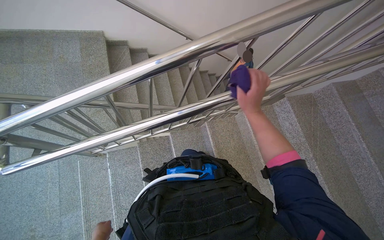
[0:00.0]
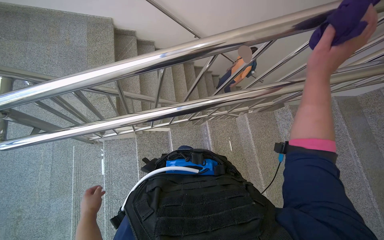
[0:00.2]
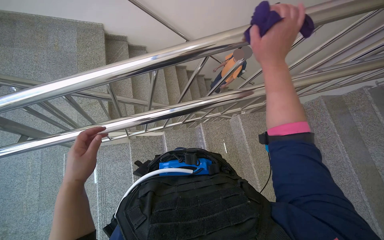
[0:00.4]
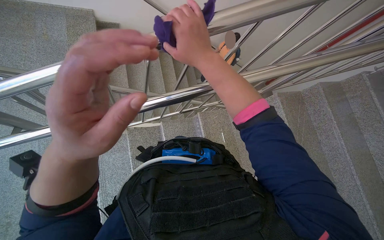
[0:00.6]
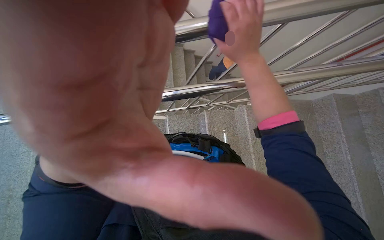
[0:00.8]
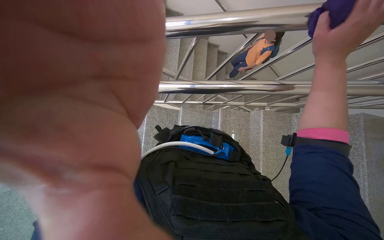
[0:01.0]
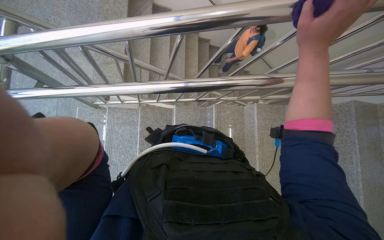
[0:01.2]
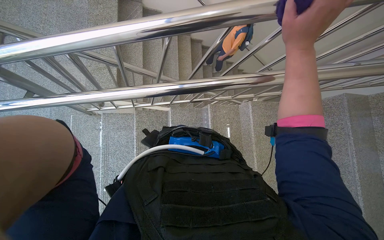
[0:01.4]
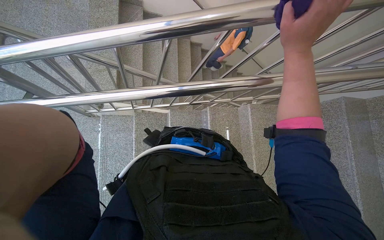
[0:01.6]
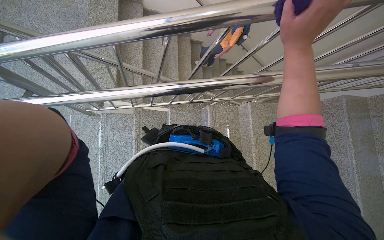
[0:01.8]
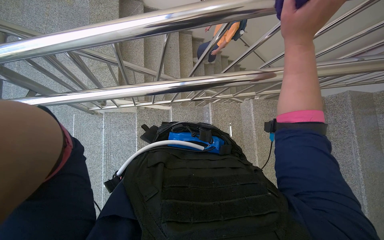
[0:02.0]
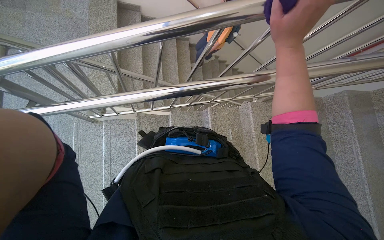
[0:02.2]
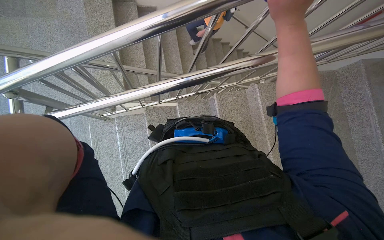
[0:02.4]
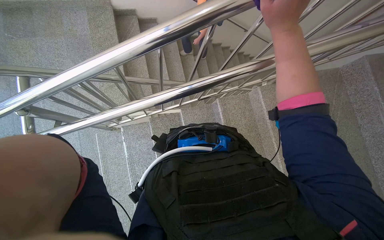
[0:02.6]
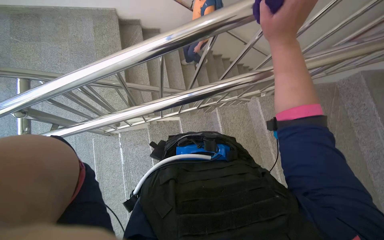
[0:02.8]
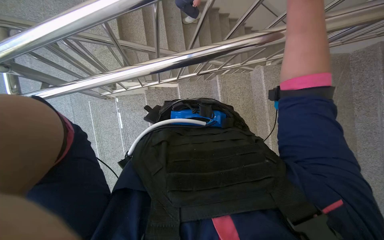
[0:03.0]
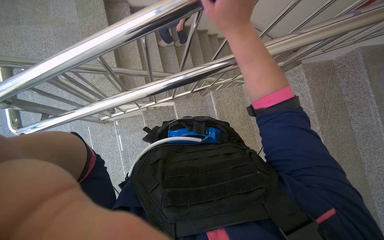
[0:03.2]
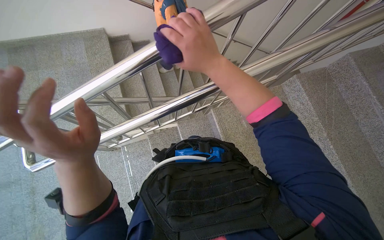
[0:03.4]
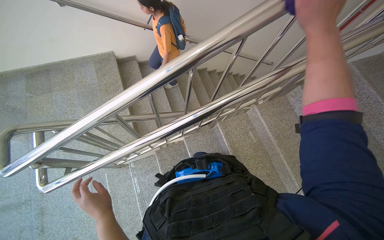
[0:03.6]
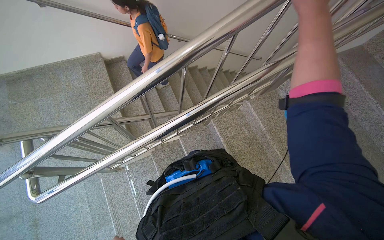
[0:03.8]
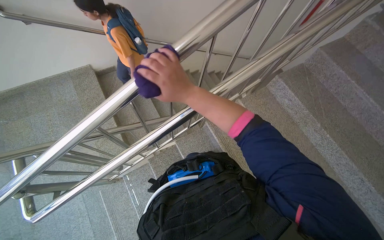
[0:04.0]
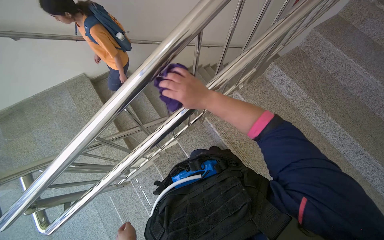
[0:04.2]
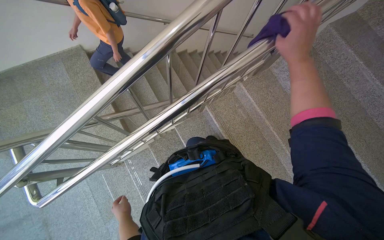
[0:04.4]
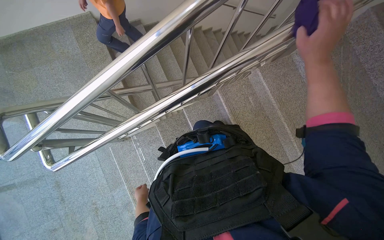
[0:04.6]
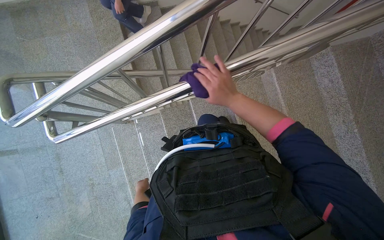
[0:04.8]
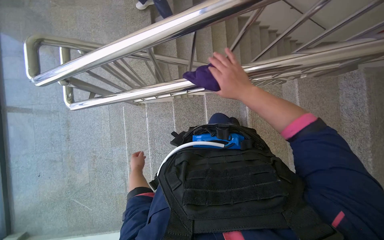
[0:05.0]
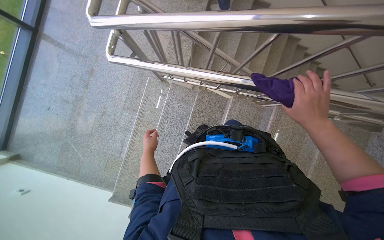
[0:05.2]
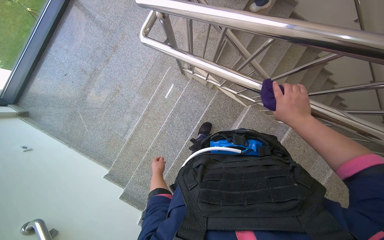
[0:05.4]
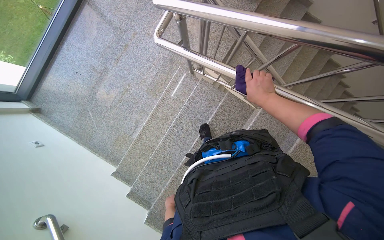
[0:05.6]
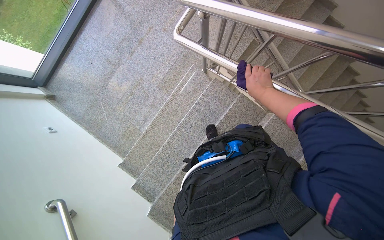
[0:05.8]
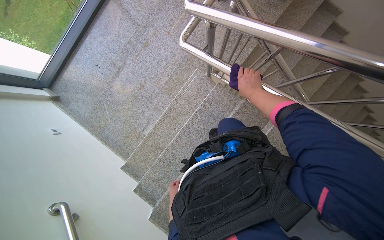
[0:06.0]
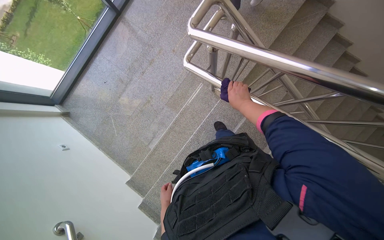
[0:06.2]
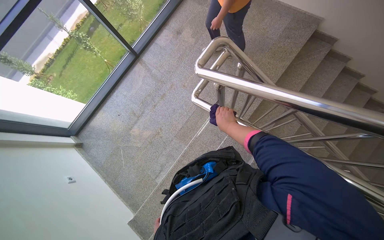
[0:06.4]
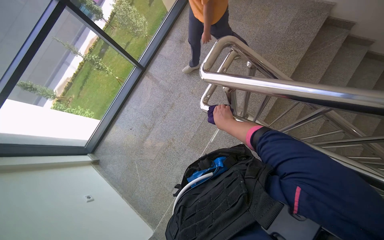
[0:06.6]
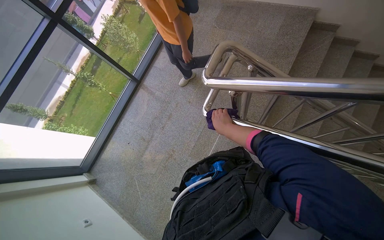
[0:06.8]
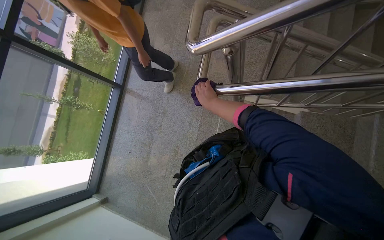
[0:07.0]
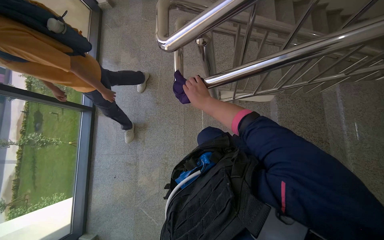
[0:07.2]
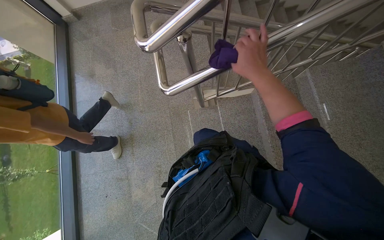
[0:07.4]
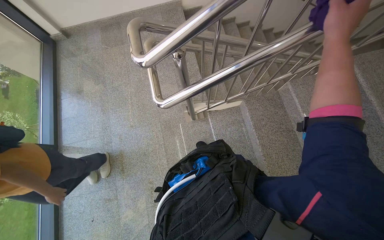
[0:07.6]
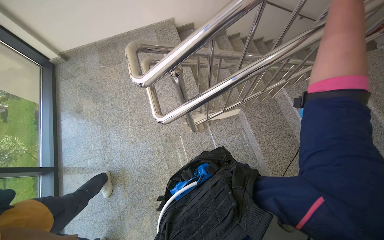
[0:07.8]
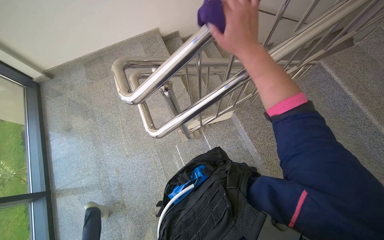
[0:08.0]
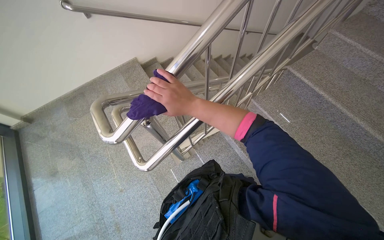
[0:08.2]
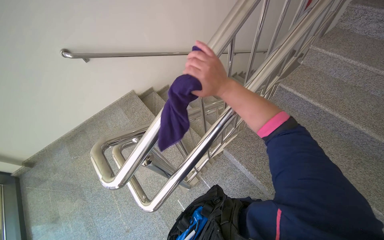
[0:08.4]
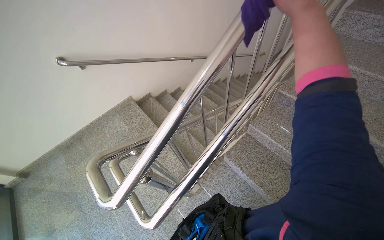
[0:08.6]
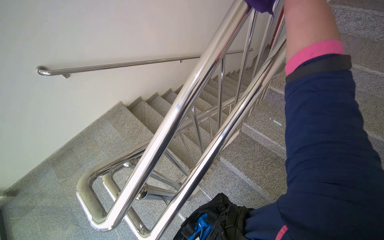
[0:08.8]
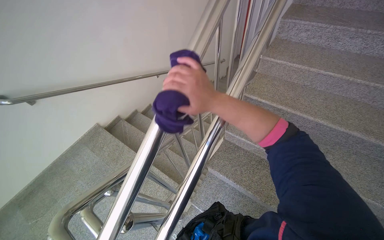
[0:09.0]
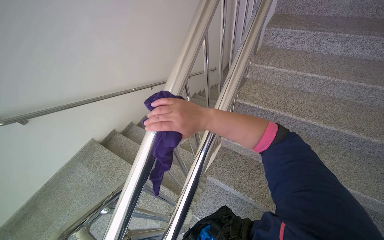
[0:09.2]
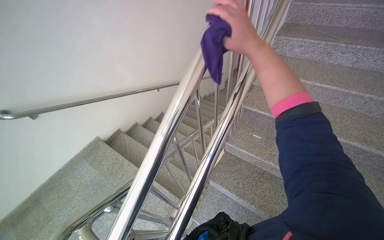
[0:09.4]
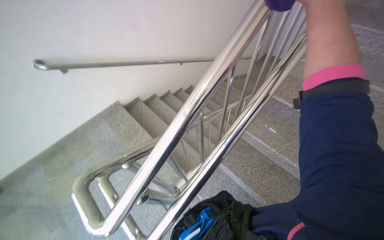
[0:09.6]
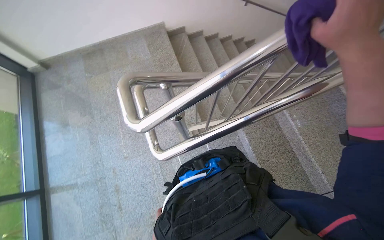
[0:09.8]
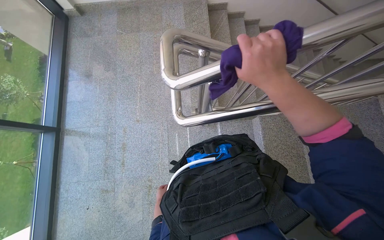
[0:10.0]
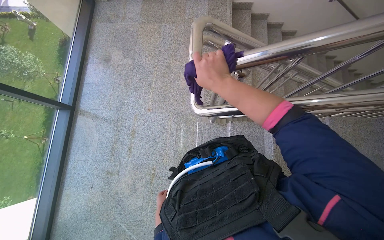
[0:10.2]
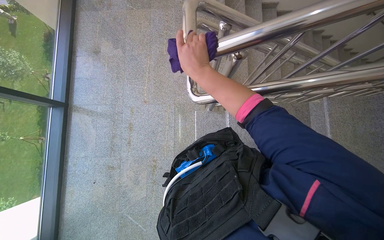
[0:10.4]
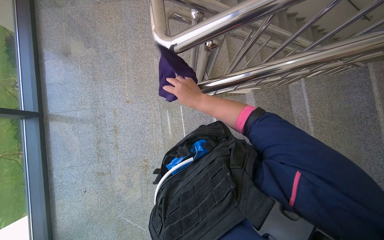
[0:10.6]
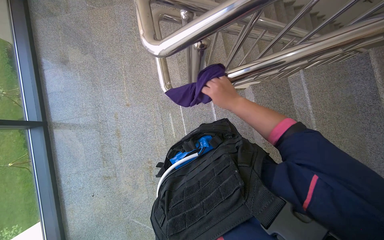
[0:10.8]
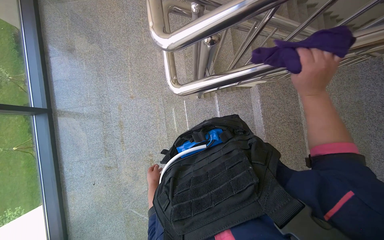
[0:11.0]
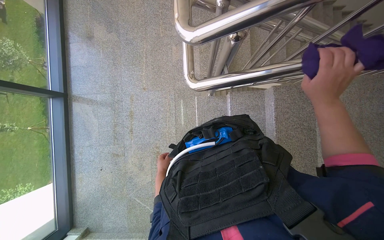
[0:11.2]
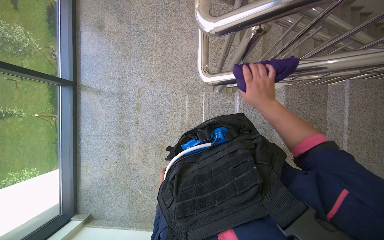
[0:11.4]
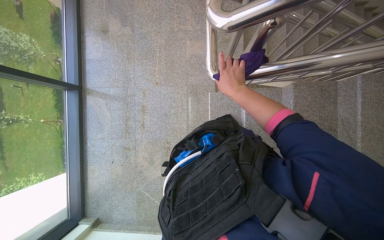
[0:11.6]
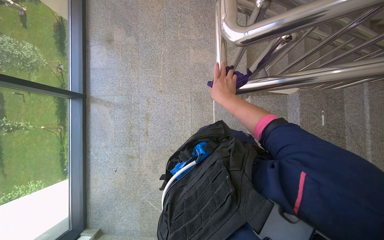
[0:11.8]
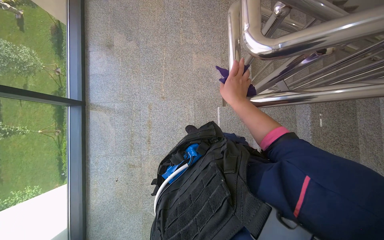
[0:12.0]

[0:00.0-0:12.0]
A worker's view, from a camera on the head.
Job: wiping surfaces.
The whole recording: Wiping metal stair railings. The worker wipes the metal railings of the stairs with a purple cloth.
0:00.0 to 0:01.6: The right hand swings left and right, about 30 cm each way, with 2 reversals.
0:03.0 to 0:04.4: The view tilts roughly 15 degrees upward. The right hand heads to the right, covering approximately 15 cm, and travels farther from the camera and back again, approximately 25 cm each way.
0:04.4 to 0:06.0: The wearer looks approximately 70 degrees further to the left. The camera pitches downward, by roughly 15 degrees.
0:06.0 to 0:07.6: The view tips upward by some 30 degrees. Everything in view rotates about 50 degrees counterclockwise.
0:07.6 to 0:09.0: The wearer looks roughly 45 degrees further to the right. The view tilts some 35 degrees upward.
0:09.0 to 0:10.4: The head rotates some 55 degrees to the left. The view tilts some 35 degrees downward.
0:10.4 to 0:12.0: The right hand moves farther from the camera, some 15 cm, and reaches approximately 35 cm to the right, then returns.

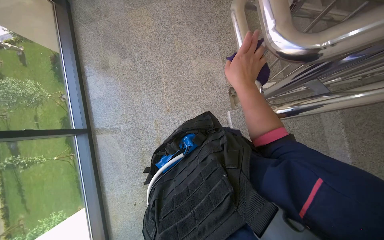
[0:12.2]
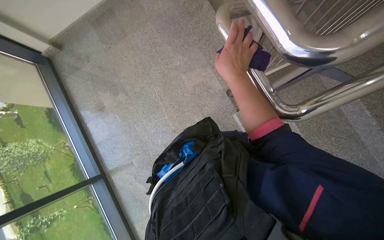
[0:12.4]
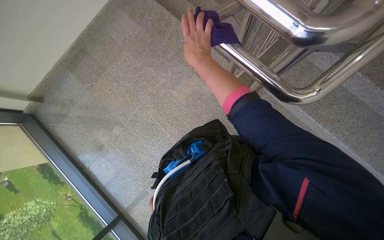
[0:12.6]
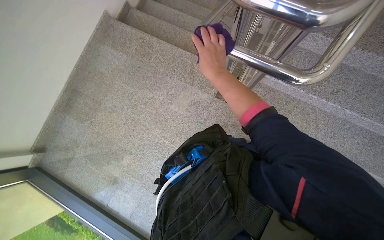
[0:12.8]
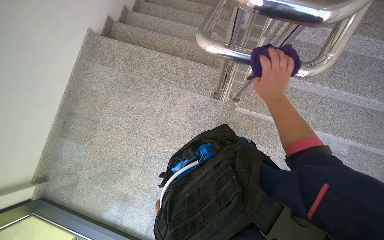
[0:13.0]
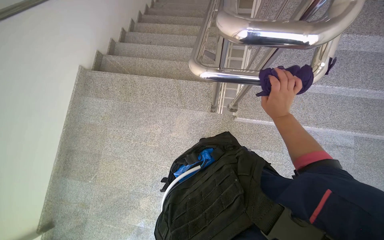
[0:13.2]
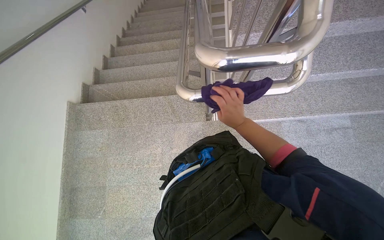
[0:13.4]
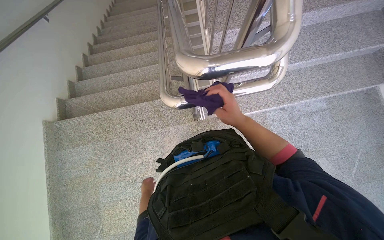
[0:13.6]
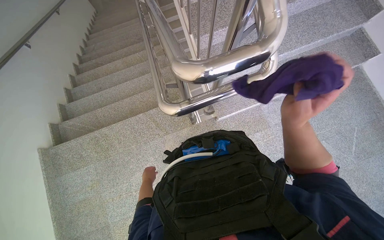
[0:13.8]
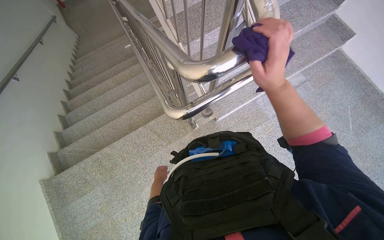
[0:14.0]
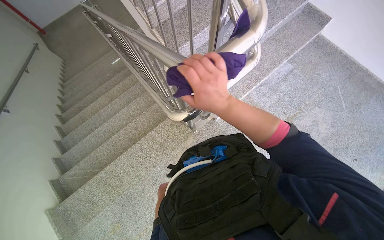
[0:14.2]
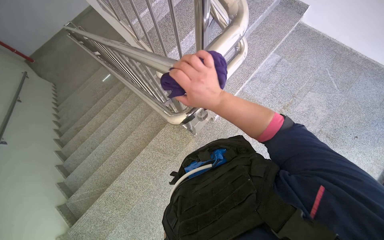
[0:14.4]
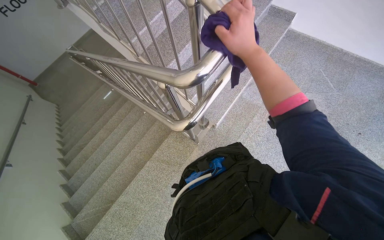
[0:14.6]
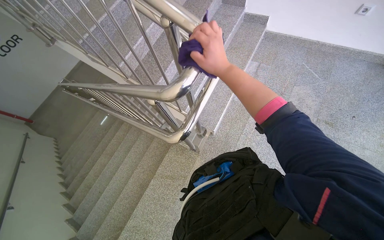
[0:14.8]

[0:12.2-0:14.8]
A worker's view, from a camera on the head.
Job: wiping surfaces.
The whole recording: Wiping metal stair railings. The worker wipes the metal railings of the stairs with a purple cloth.
0:12.2 to 0:13.4: The view tips upward by about 10 degrees. Everything in view rotates approximately 75 degrees counterclockwise.
0:13.4 to 0:14.8: The head turns to the right by roughly 60 degrees. The wearer looks some 15 degrees further upward.

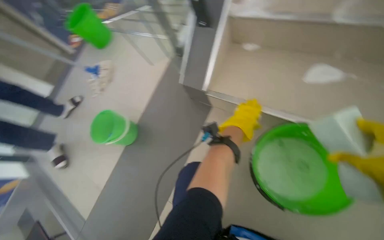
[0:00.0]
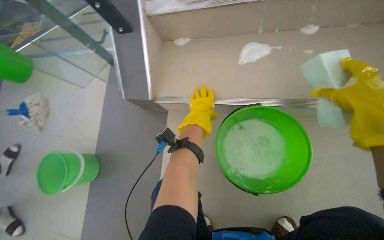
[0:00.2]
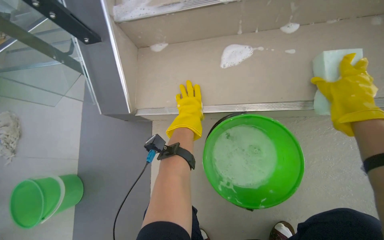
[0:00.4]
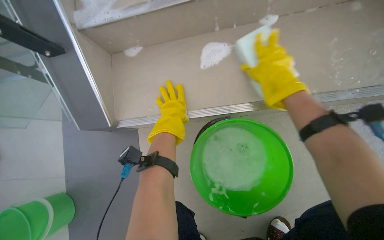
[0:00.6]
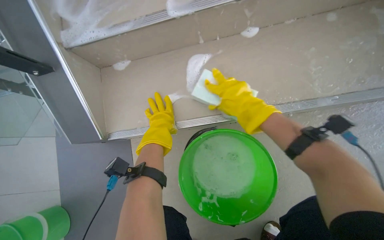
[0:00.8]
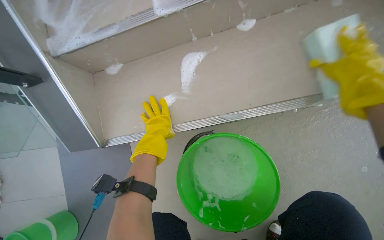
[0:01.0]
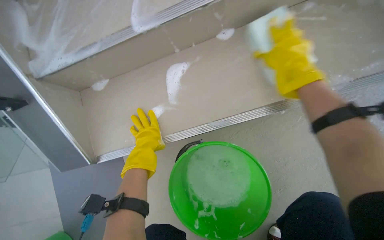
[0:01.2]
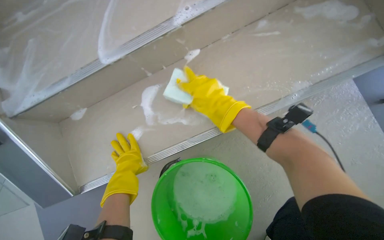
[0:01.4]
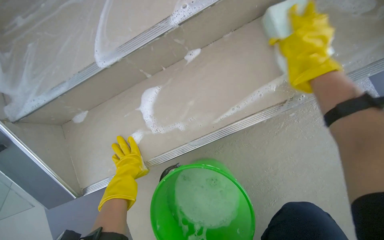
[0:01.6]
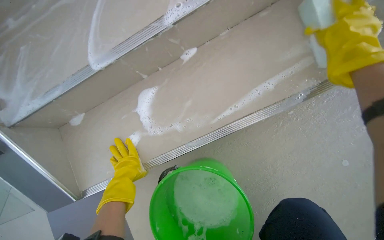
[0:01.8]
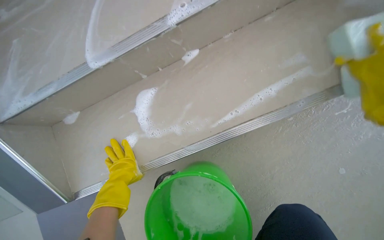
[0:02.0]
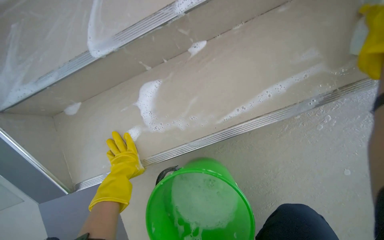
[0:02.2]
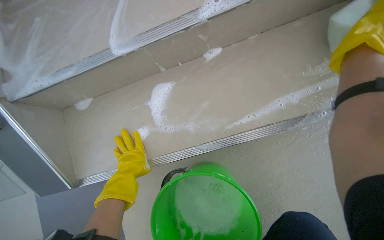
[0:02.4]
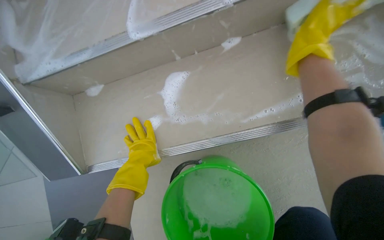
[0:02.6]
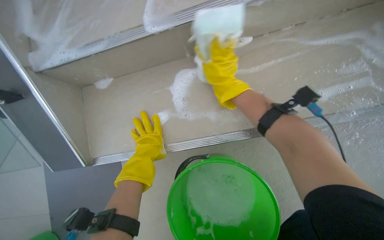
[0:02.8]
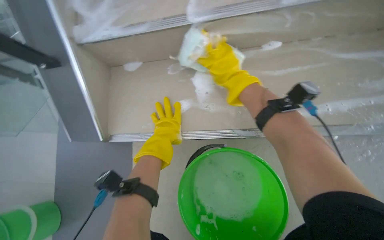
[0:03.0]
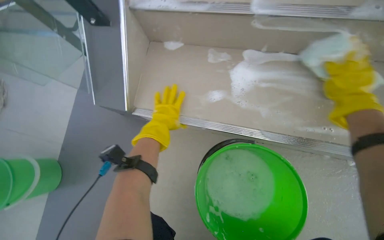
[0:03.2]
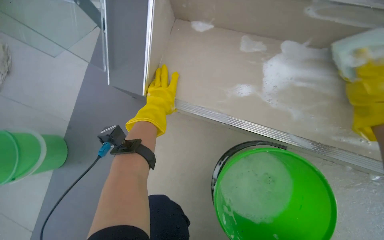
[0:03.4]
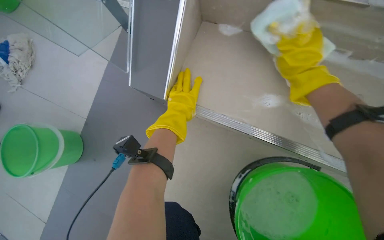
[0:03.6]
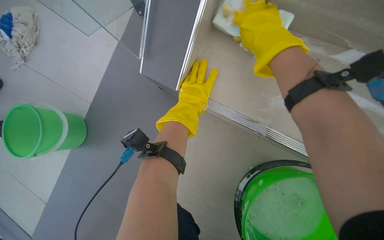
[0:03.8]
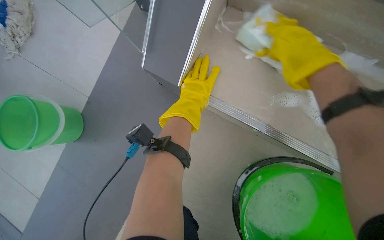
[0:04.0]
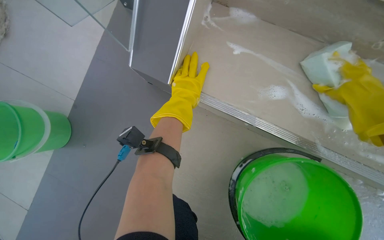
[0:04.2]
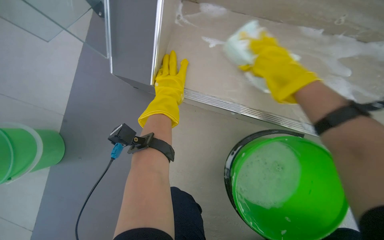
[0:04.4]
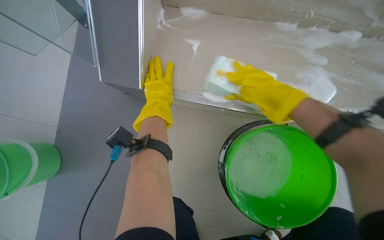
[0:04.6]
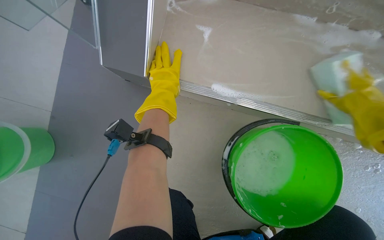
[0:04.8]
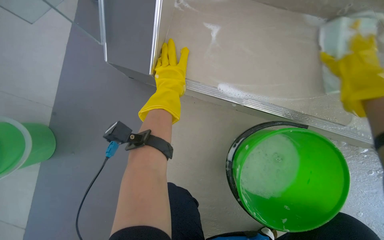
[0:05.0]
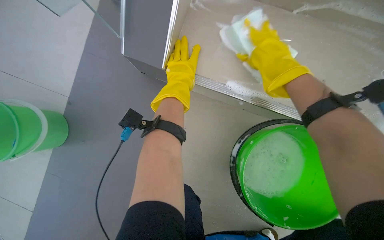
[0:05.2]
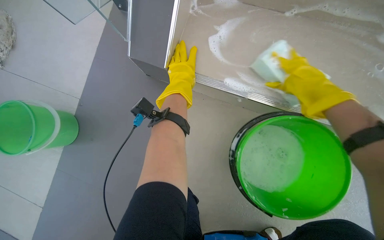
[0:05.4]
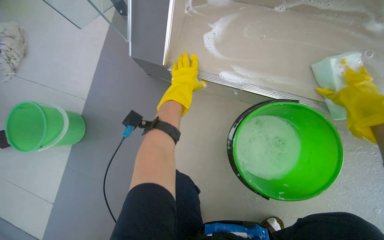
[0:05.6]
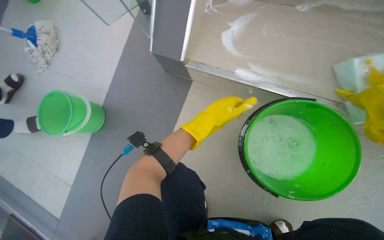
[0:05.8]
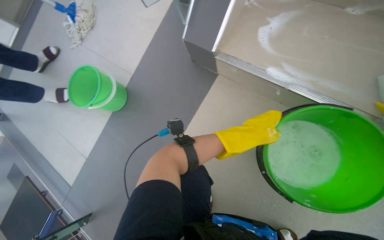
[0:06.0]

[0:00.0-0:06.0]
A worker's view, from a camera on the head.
Job: wiping surfaces.
The whole recording: Scrubbing stair risers and sides. The worker scrubs the vertical risers and sides of the stairs with a sponge.
0:00.0 to 0:01.6: The head rotates approximately 50 degrees to the right.
0:04.4 to 0:06.0: The head rotates approximately 20 degrees to the left. The left hand shifts about 25 cm down the picture.
